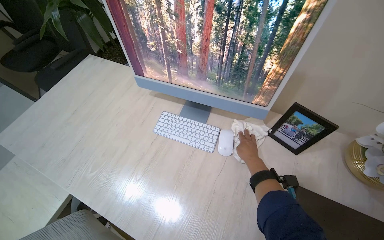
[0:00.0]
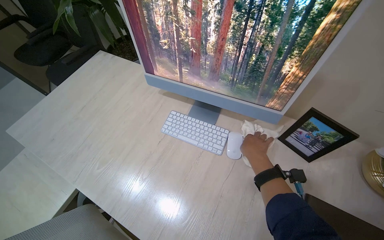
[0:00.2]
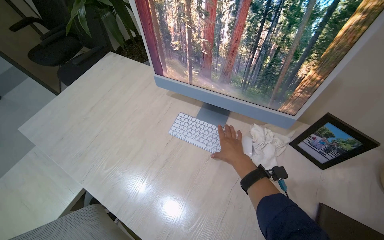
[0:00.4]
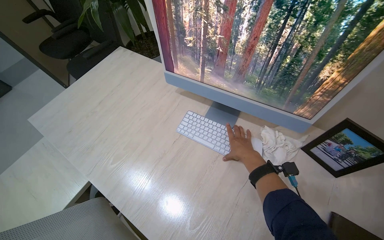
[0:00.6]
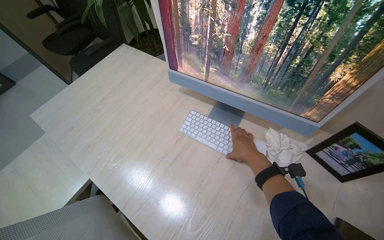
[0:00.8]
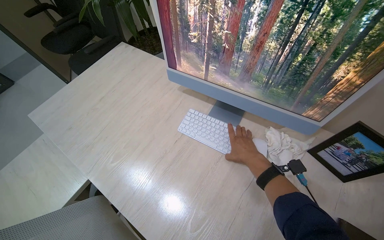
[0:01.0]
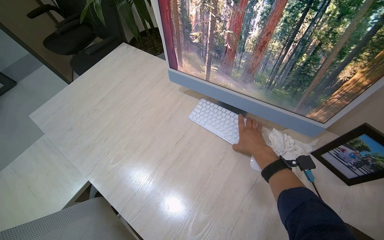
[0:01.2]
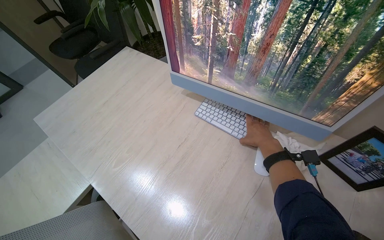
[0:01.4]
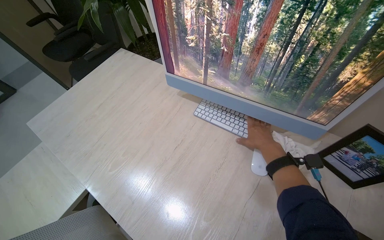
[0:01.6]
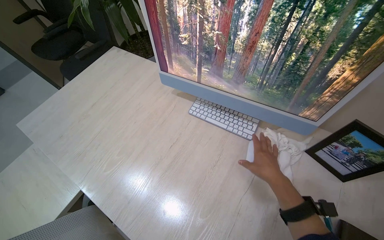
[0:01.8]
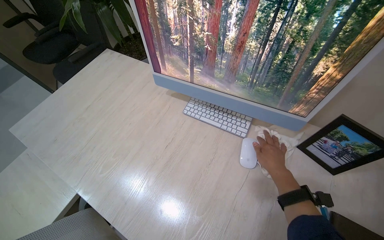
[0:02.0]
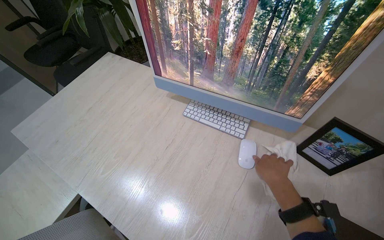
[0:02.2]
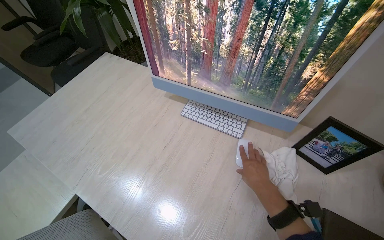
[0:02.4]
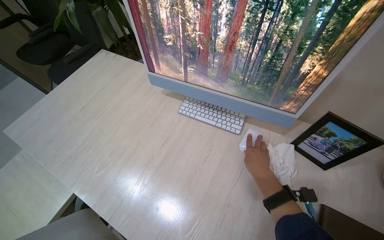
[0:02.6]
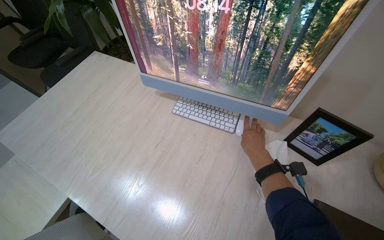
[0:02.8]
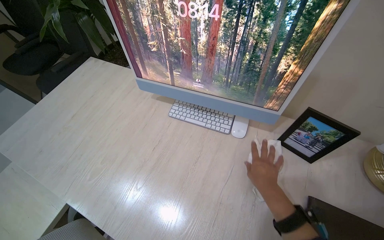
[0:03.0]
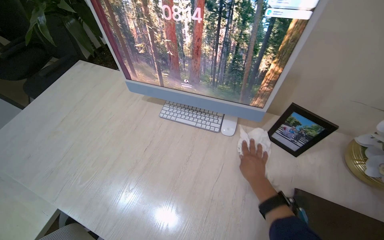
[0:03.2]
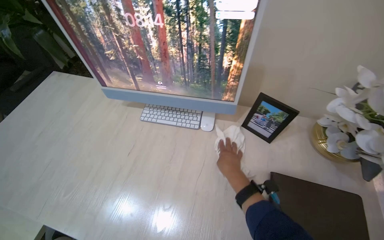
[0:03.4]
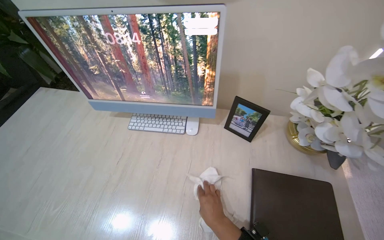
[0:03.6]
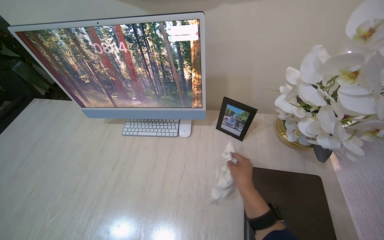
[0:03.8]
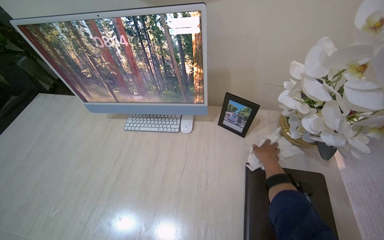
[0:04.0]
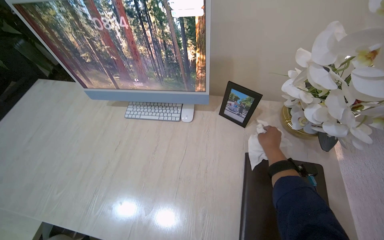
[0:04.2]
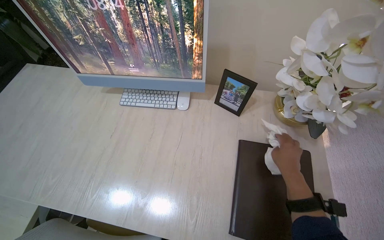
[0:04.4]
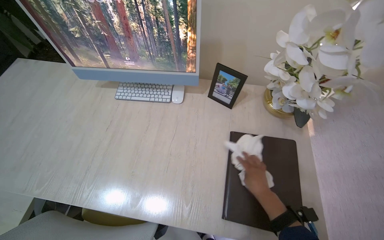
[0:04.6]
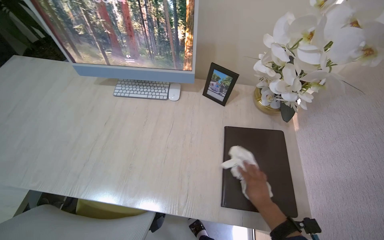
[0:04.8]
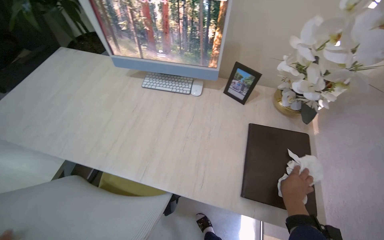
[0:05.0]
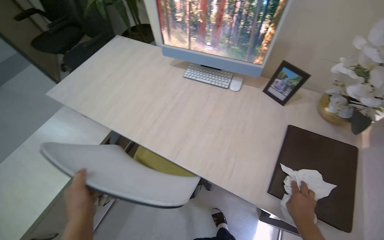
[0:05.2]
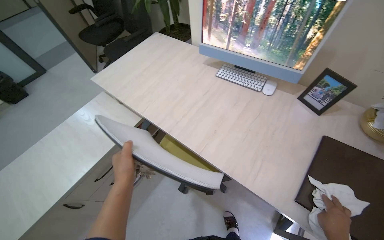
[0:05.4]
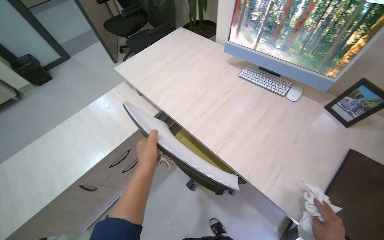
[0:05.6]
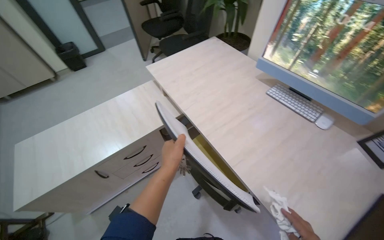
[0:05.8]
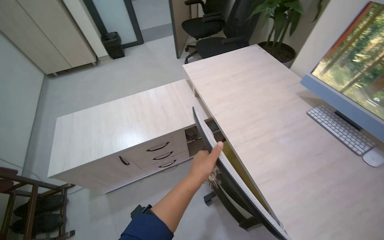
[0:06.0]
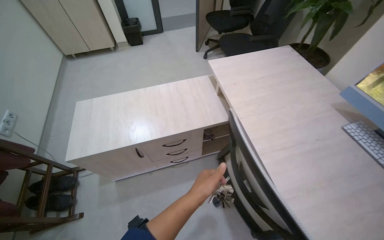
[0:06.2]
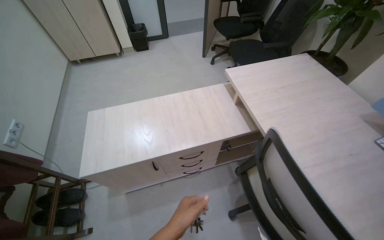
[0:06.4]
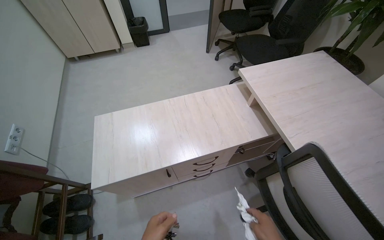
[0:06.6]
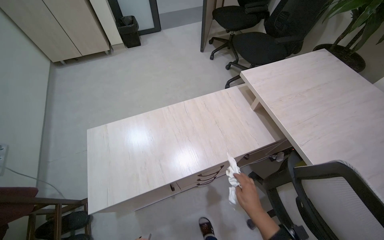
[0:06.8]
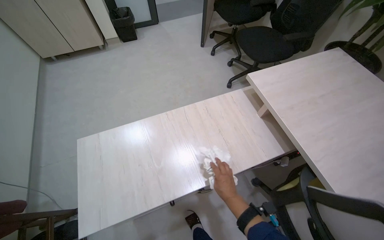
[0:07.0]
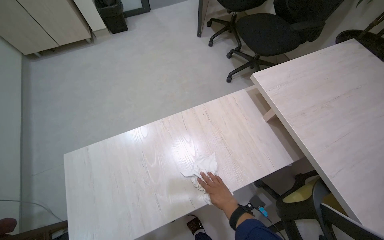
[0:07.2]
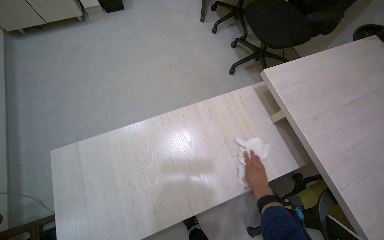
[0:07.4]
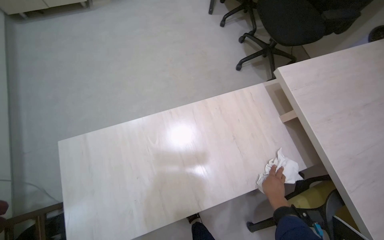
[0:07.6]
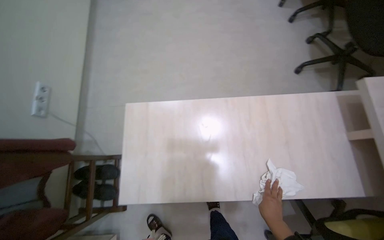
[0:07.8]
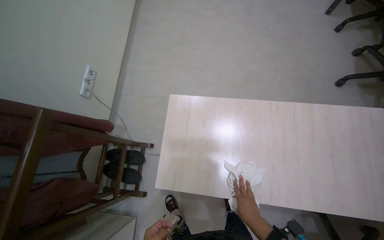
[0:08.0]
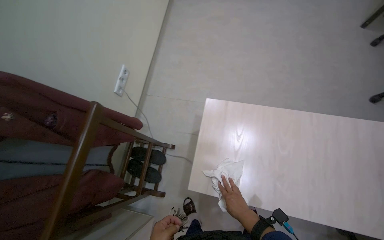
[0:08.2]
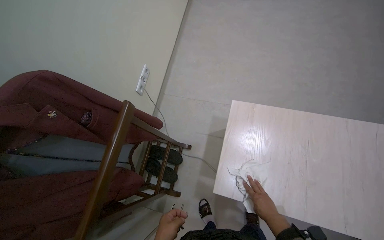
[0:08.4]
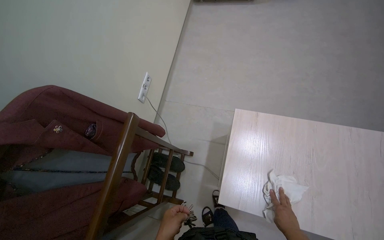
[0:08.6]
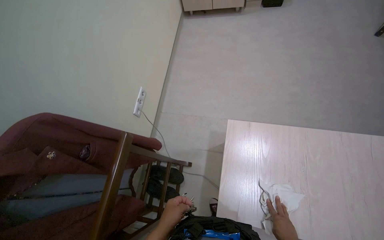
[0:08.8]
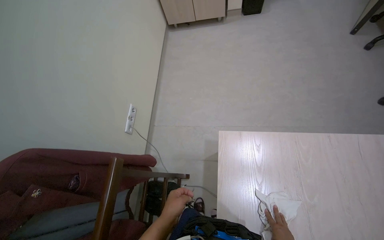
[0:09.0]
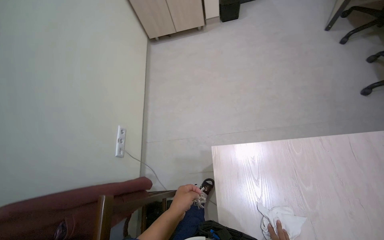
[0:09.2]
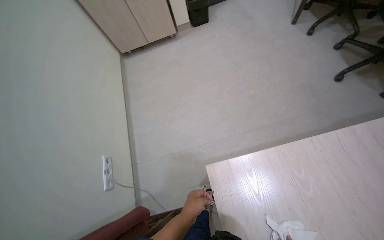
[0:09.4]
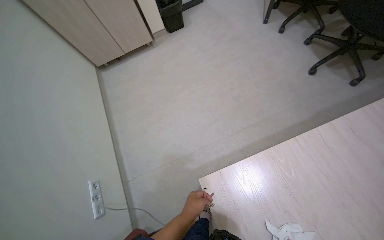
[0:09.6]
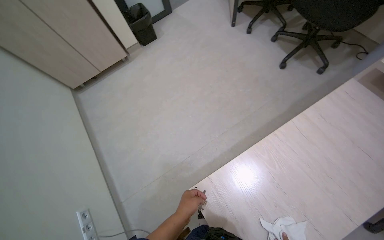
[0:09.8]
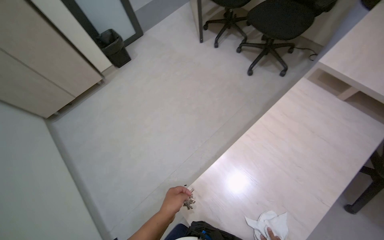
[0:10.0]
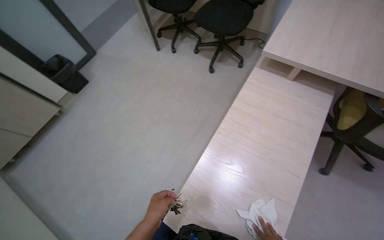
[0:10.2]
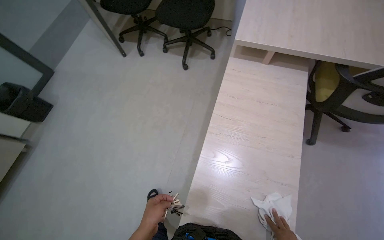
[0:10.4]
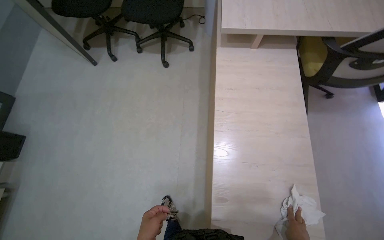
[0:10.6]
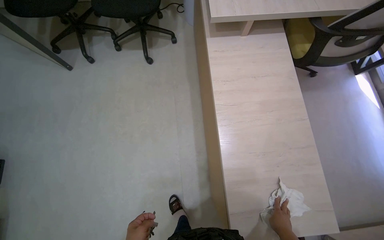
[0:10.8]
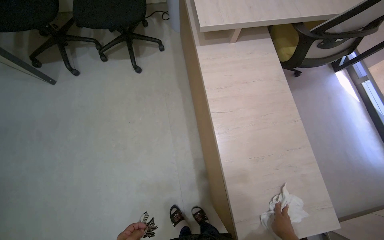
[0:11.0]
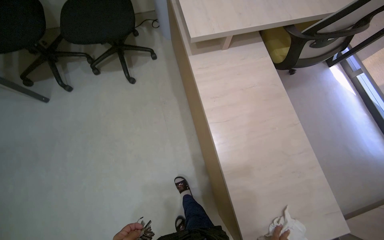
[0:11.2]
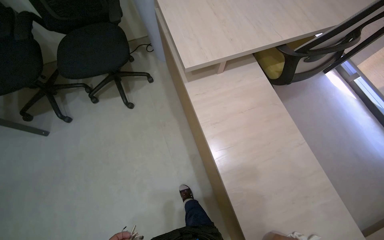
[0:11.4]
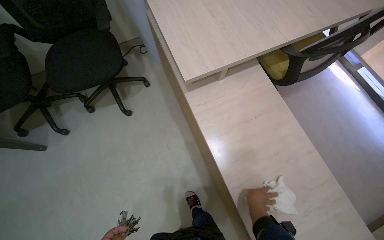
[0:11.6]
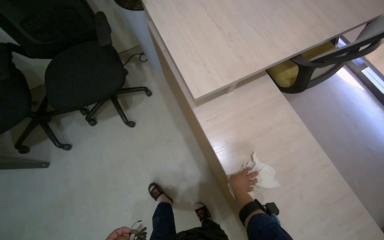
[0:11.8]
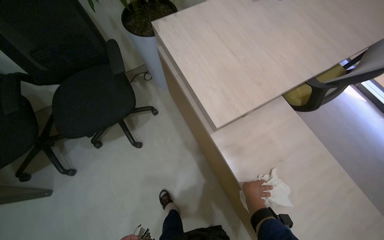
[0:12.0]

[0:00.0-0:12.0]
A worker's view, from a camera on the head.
Job: wiping surfaces.
The whole recording: Cleaning, organizing, and securing office room. The worker unlocks and opens the door, then cleans surfaces, organizes items, wipes the door handle, and locks the office room.
0:01.6 to 0:03.0: The right hand goes up and down the picture, approximately 10 cm each way, reversing 2 times.
0:03.0 to 0:04.4: The right hand goes approximately 25 cm to the right.
0:04.4 to 0:06.0: The wearer moves approximately 50 cm. The head rotates some 55 degrees to the left.
0:06.0 to 0:07.6: The camera is carried roughly 70 cm. The view tilts roughly 20 degrees downward.
0:07.6 to 0:09.0: The camera travels some 40 cm. The wearer's head swings roughly 30 degrees to the left.
0:09.0 to 0:10.4: The head turns to the right by about 75 degrees.
0:10.4 to 0:12.0: The head travels some 60 cm. The wearer's head swings approximately 45 degrees to the right.

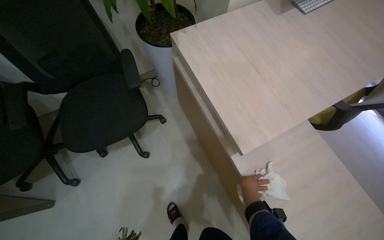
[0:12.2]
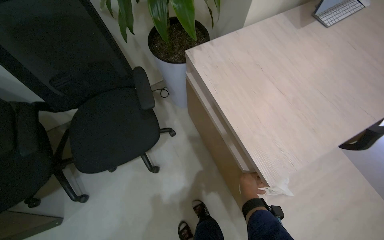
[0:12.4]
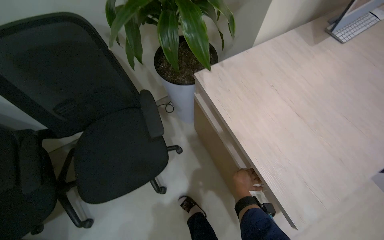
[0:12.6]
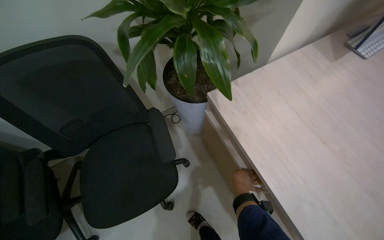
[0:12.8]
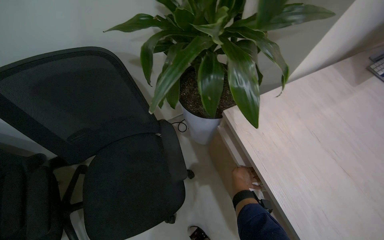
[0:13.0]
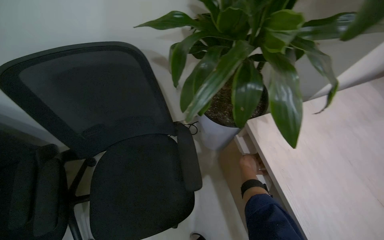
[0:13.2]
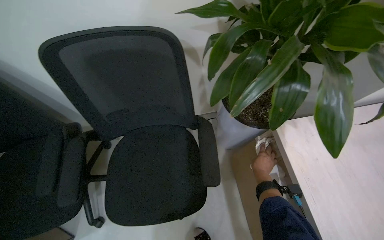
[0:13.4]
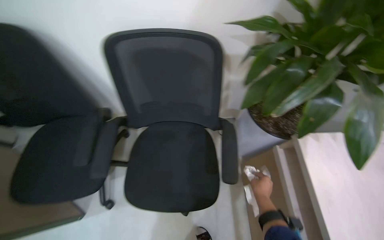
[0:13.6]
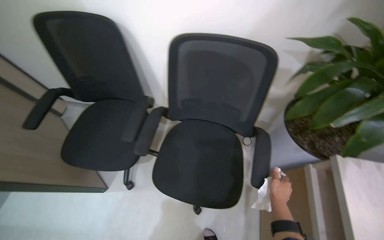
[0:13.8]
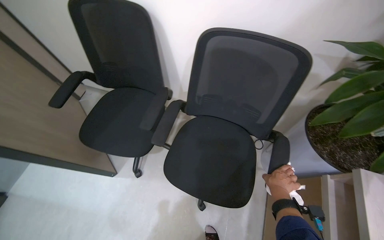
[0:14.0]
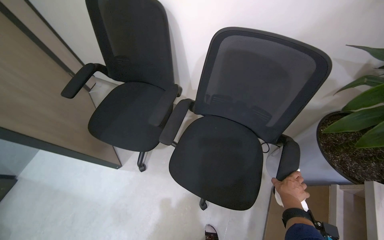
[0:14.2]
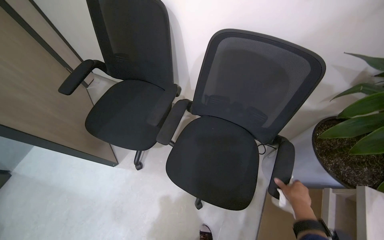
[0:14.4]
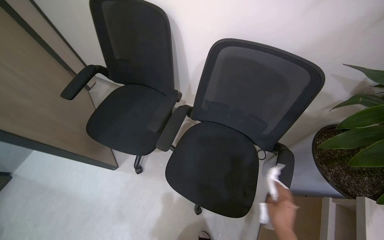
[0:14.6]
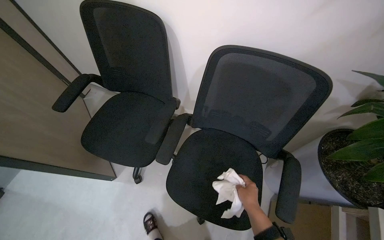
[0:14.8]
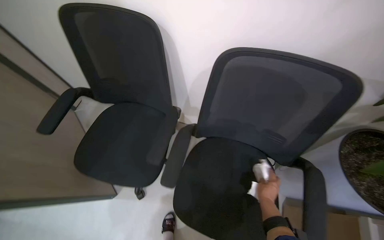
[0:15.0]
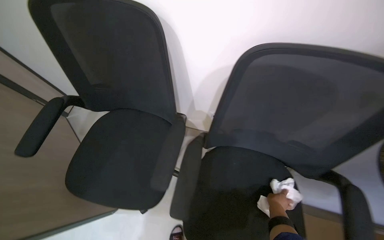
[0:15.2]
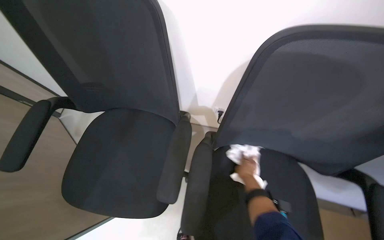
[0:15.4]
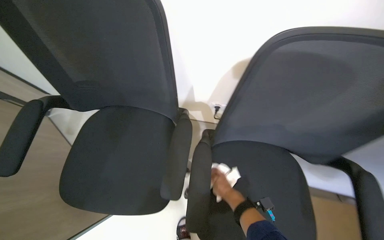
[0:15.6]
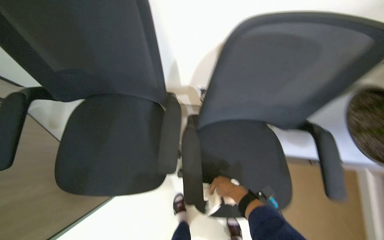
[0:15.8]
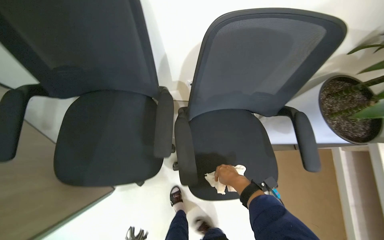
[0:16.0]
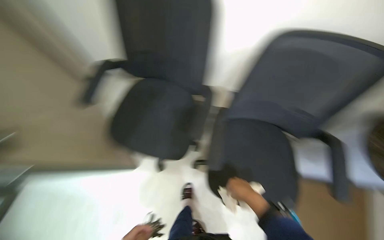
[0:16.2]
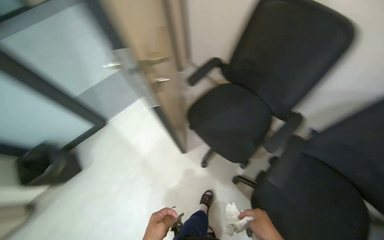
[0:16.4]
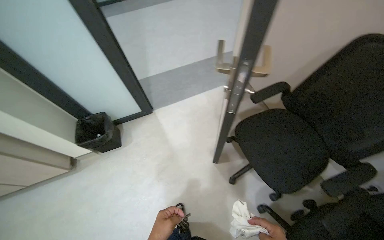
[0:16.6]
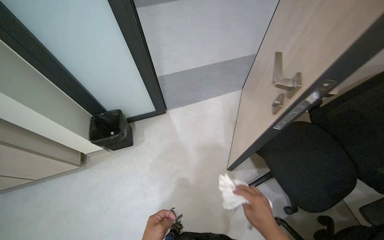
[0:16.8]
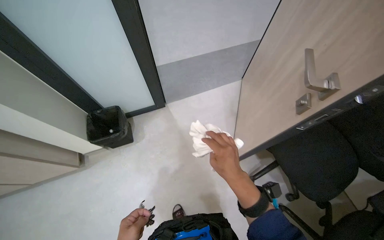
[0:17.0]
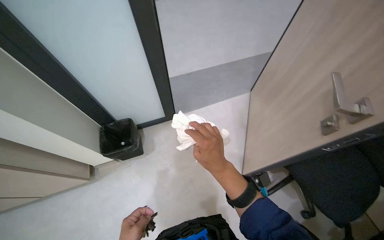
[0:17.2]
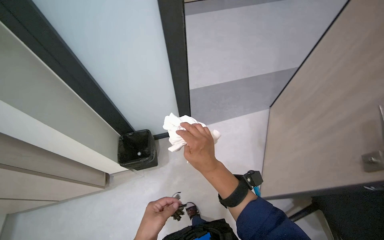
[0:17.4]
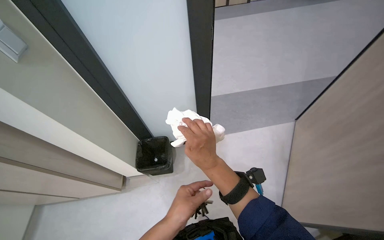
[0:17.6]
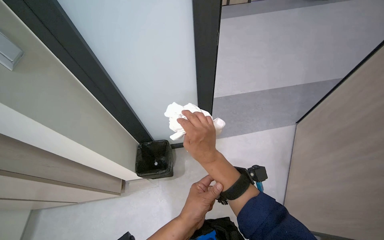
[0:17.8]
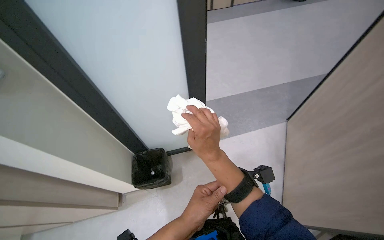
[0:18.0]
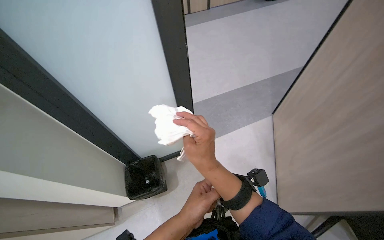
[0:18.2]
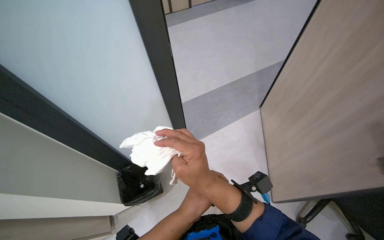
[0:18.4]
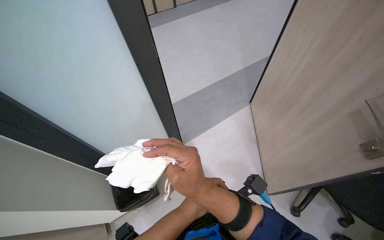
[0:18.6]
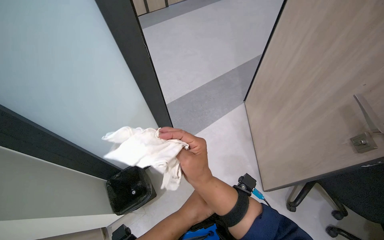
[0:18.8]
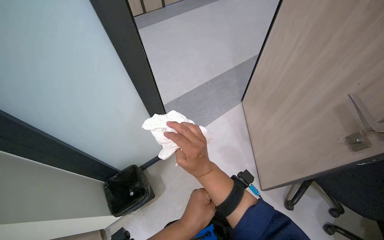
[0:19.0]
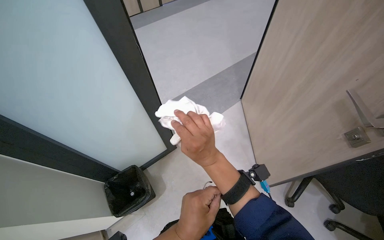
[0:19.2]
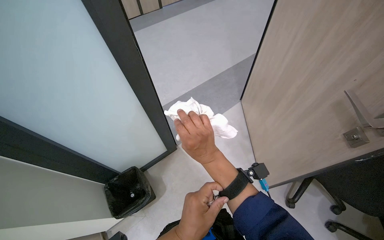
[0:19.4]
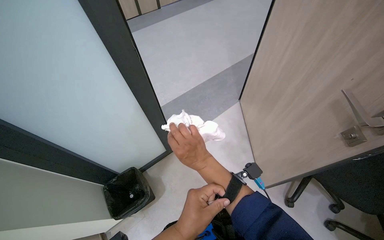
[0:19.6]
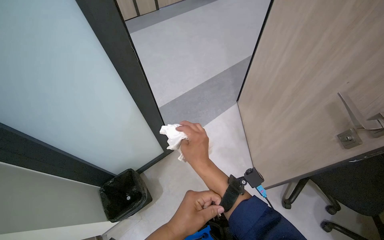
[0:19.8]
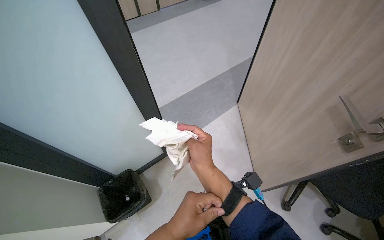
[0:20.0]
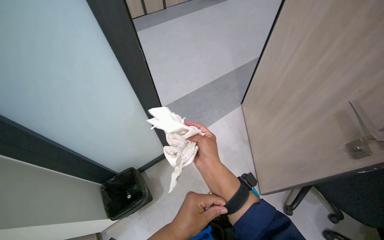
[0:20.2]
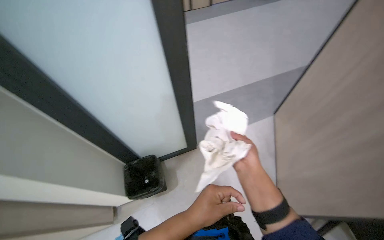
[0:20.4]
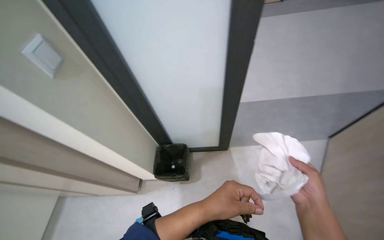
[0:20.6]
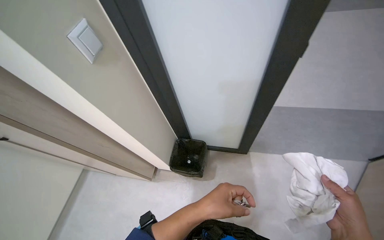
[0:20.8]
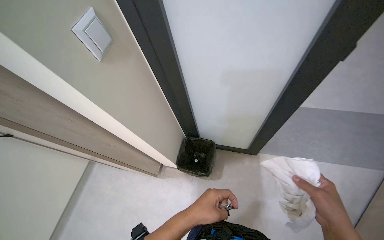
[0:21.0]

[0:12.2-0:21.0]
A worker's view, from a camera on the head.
Job: wiping surfaces.
The whole recording: Cleaning, organizing, and securing office room. The worker unlocks and opens the door, then cleans surfaces, organizes items, wipes the door handle, and locks the office room.
0:12.2 to 0:13.6: The camera travels about 40 cm. The wearer's head swings some 25 degrees to the left.
0:15.2 to 0:16.6: The scene turns about 25 degrees clockwise in the picture.
0:16.6 to 0:18.0: The camera travels about 50 cm.
0:18.0 to 0:19.6: The wearer's head swings some 25 degrees to the right. The left hand goes farther from the camera and returns, approximately 10 cm each way.
0:19.6 to 0:21.0: The wearer's head swings some 50 degrees to the left.
